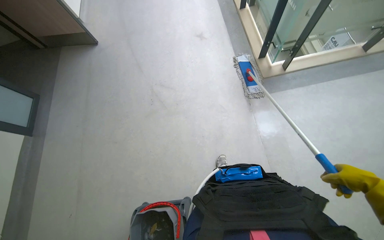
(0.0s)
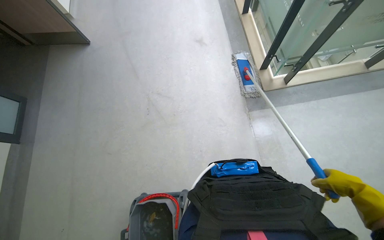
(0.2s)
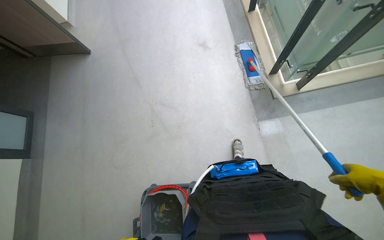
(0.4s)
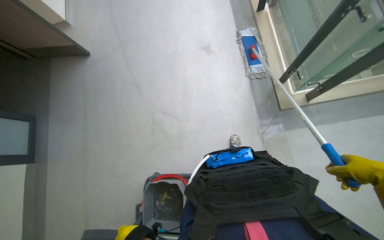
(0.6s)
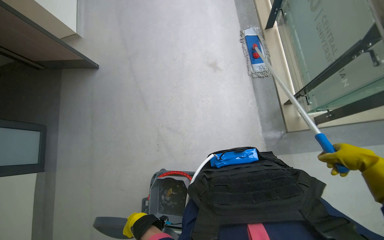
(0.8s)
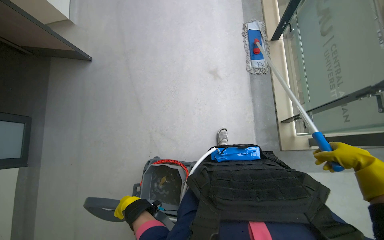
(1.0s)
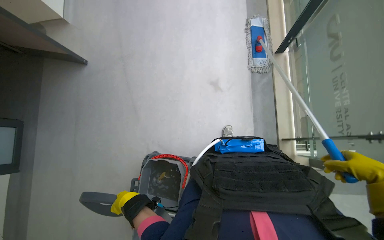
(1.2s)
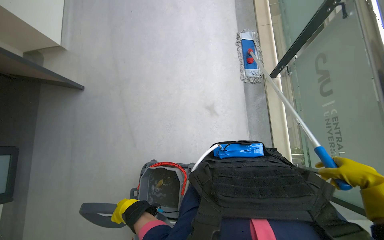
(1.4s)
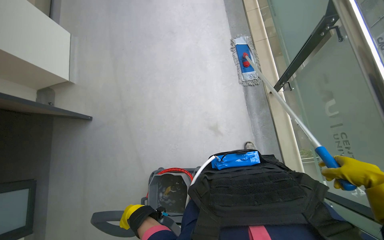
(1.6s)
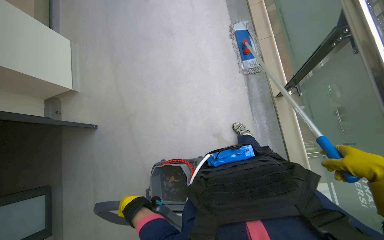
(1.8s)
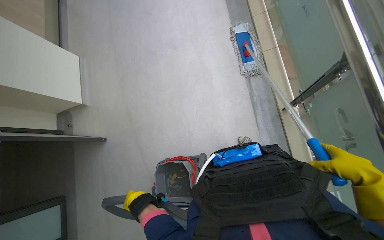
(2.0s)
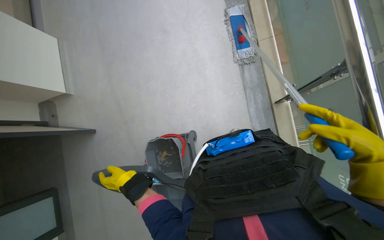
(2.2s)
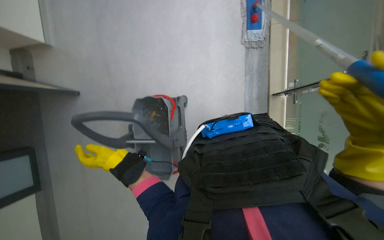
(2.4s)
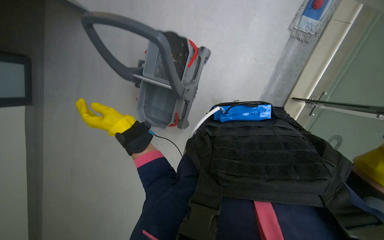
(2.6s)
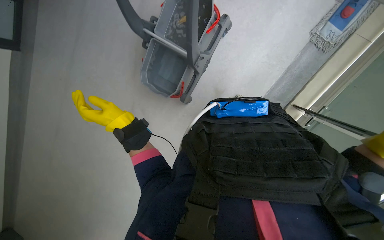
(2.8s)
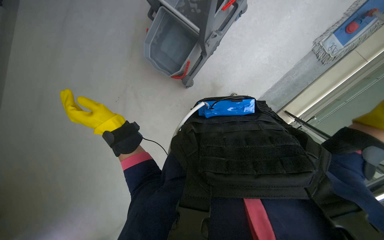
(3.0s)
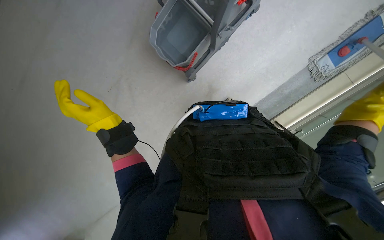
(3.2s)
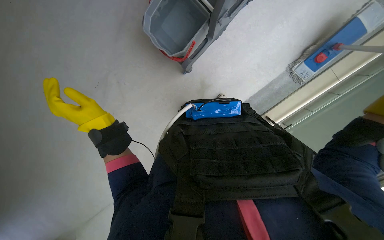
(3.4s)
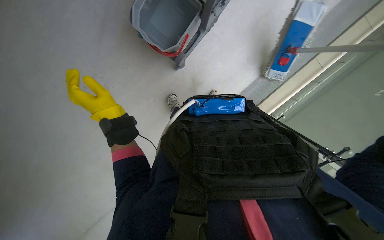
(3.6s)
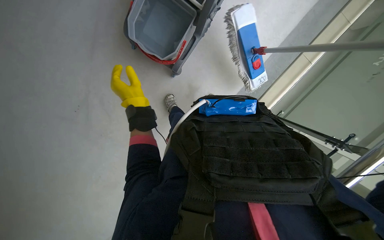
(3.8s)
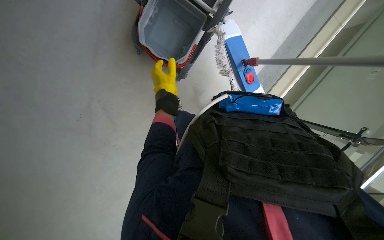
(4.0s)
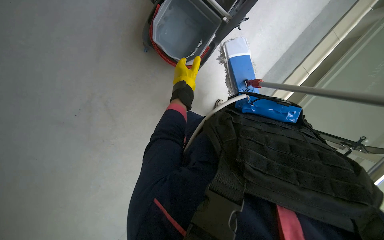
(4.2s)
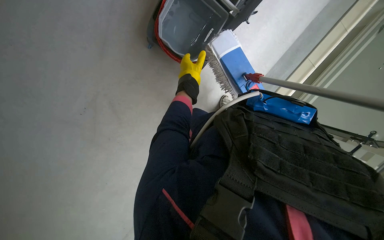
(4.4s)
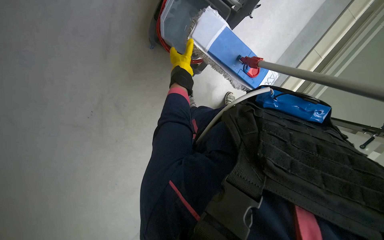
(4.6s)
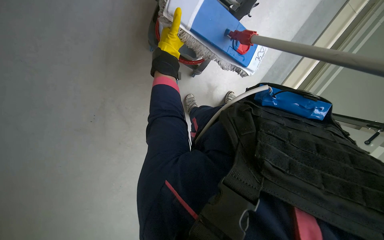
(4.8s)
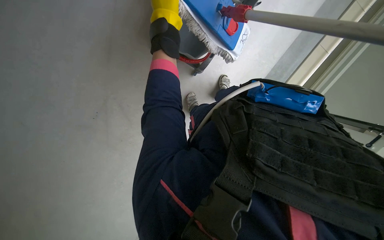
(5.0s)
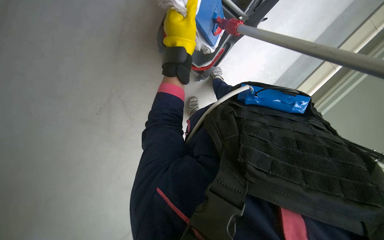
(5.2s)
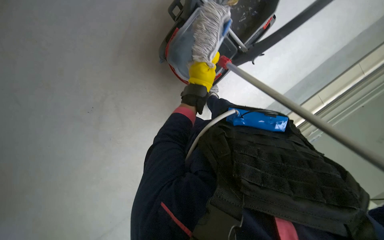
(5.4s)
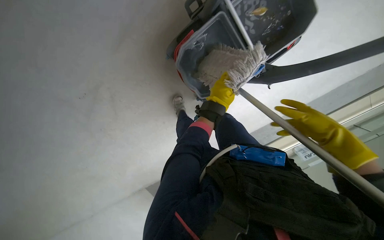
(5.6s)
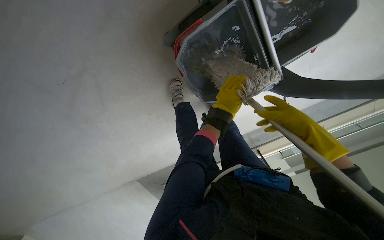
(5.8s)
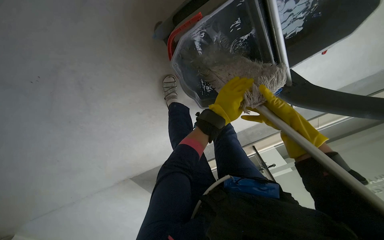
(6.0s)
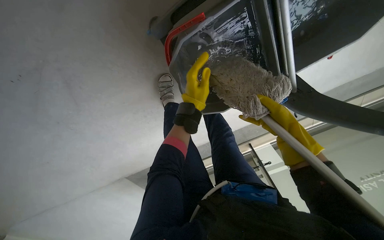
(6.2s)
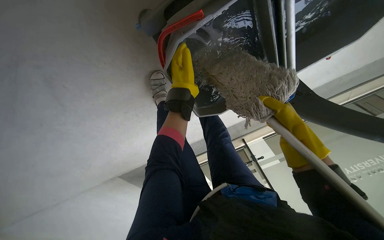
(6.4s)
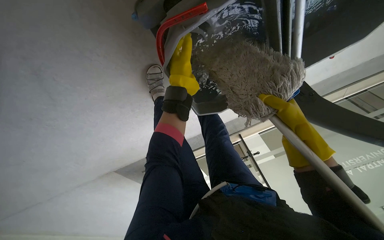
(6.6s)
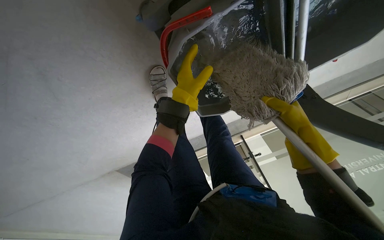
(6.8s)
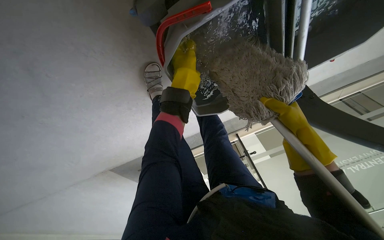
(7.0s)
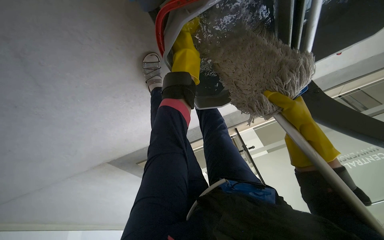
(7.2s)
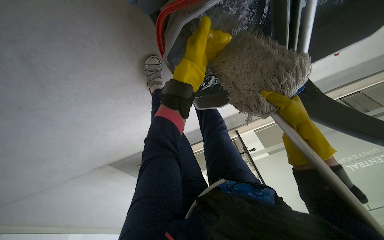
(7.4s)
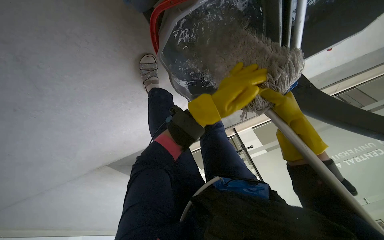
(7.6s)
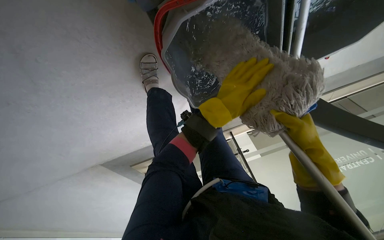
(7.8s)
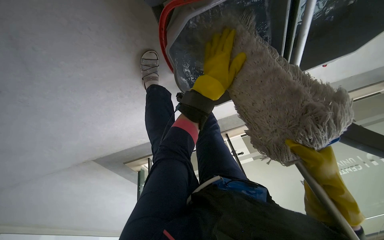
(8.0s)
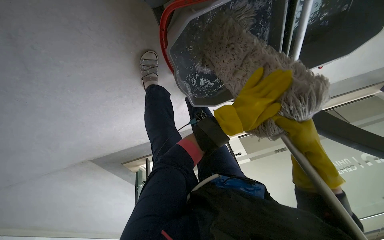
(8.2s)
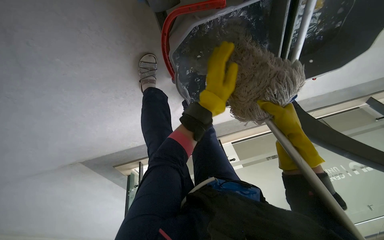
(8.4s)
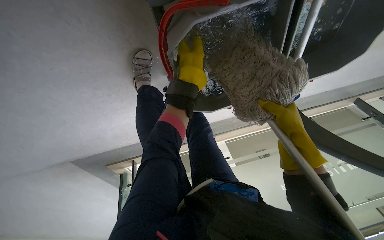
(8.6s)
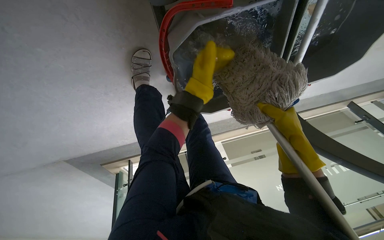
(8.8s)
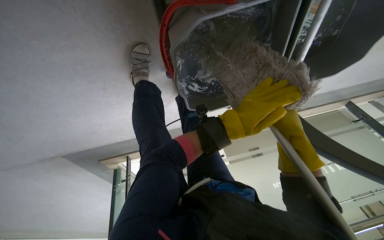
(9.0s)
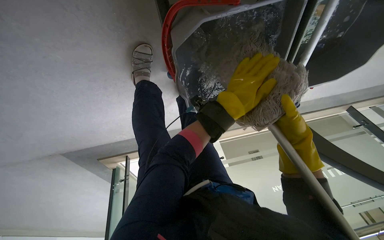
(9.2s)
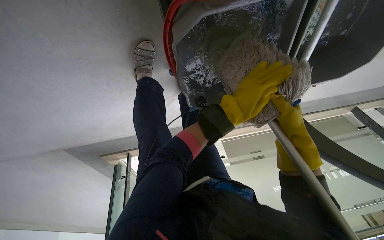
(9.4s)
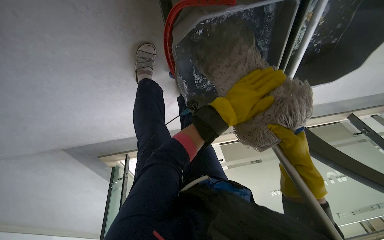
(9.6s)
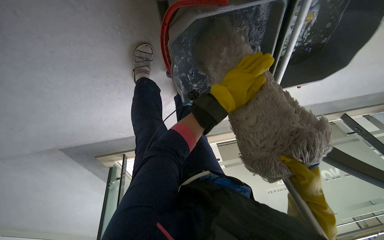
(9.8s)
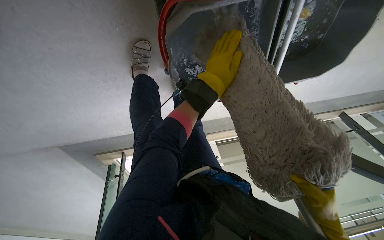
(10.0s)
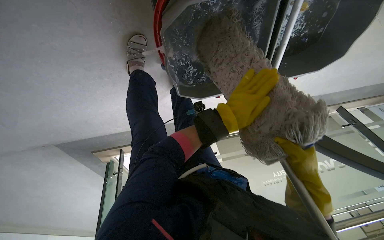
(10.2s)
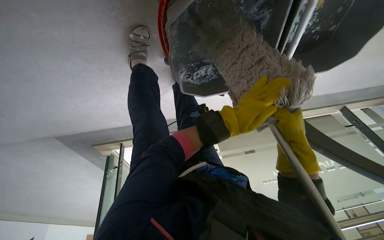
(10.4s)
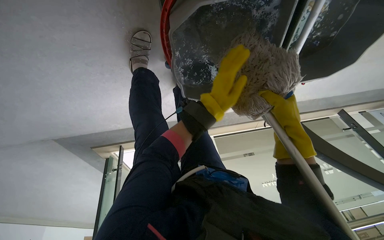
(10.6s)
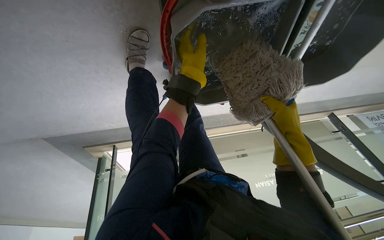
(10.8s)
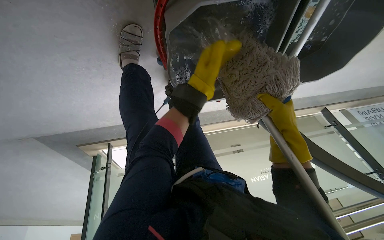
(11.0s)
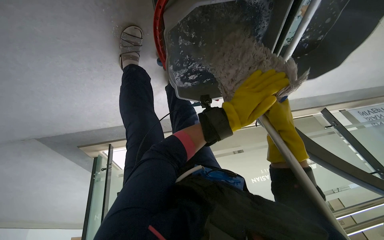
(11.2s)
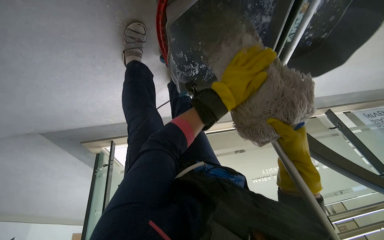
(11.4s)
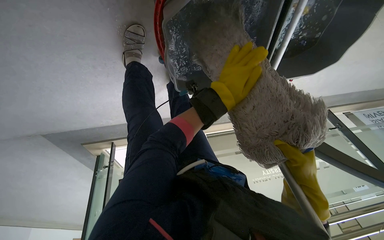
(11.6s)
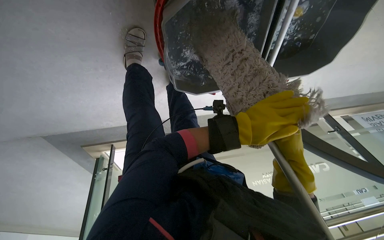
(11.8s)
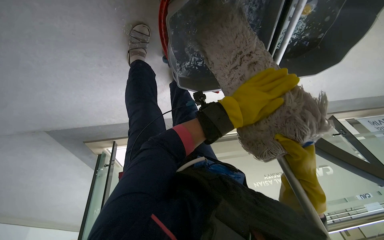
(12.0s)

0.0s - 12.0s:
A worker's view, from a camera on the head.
Job: mopping floor.
The whole recording: Mopping hallway floor. The worker mops the hallway floor, periodically wringing the mop in the bucket.
0.0s - 1.6s: The camera is carried about 1.5 m.
3.0s - 4.4s: Everything in view rotates about 25 degrees clockwise. The left hand moves up the picture, some 10 cm.
4.4s - 6.0s: The view tips upward by roughly 25 degrees.
6.0s - 7.6s: The left hand reaches some 15 cm up the picture, then returns.
7.6s - 9.0s: The left hand moves approximately 20 cm up the picture and comes back.
9.0s - 10.4s: The left hand travels up the picture and back again, some 15 cm each way. The right hand reaches some 20 cm down the picture, then returns.
10.4s - 12.0s: The left hand moves up and down the picture over roughly 20 cm, changing direction 2 times. Meanwhile the right hand heads down the picture, covering some 10 cm.

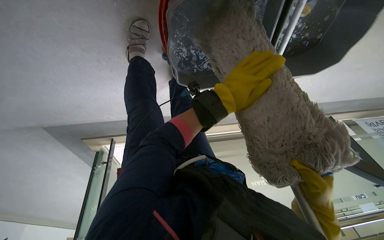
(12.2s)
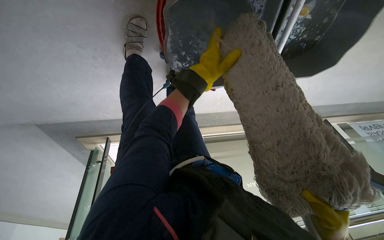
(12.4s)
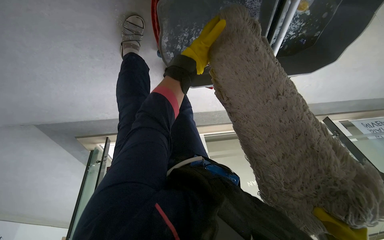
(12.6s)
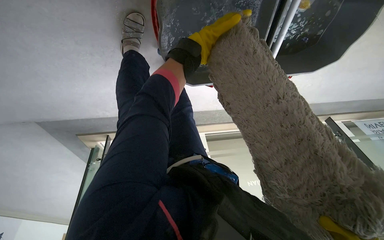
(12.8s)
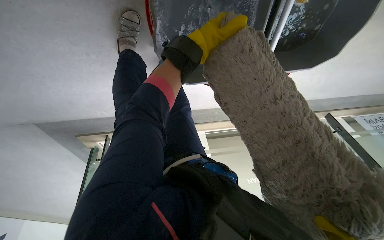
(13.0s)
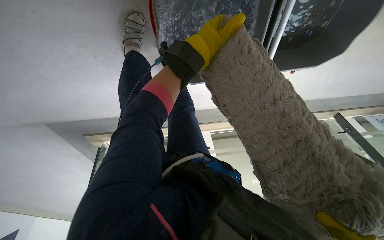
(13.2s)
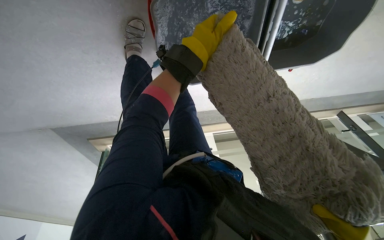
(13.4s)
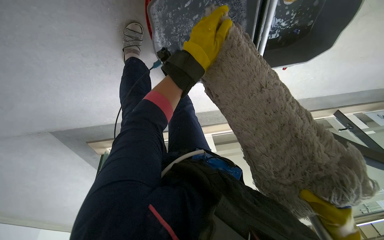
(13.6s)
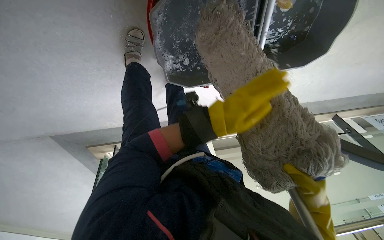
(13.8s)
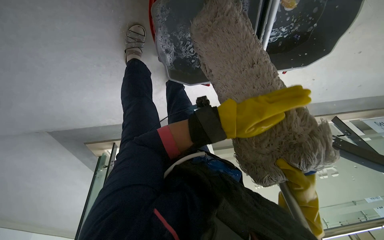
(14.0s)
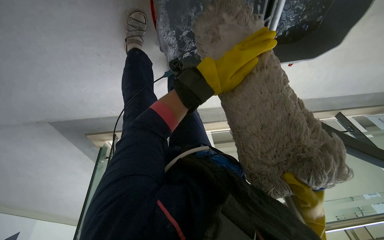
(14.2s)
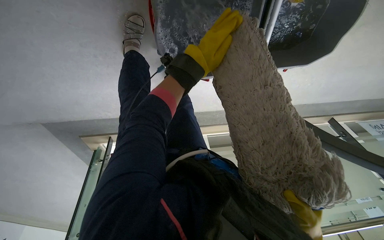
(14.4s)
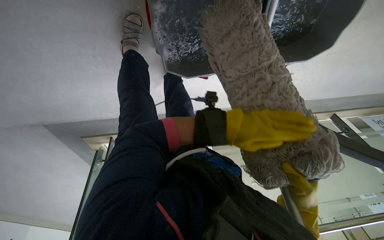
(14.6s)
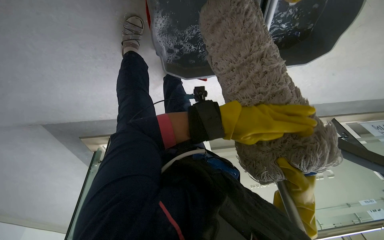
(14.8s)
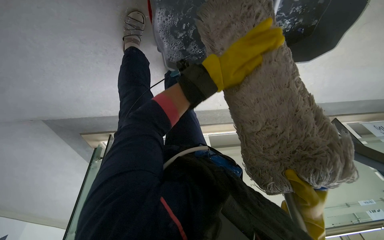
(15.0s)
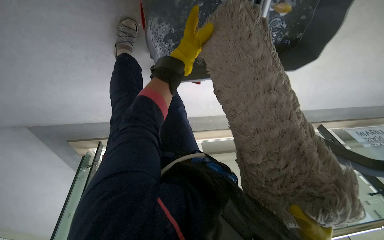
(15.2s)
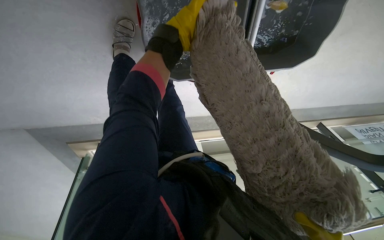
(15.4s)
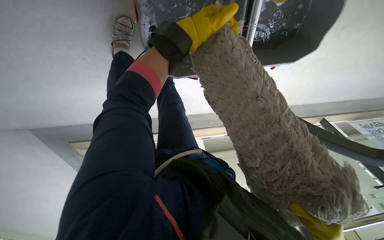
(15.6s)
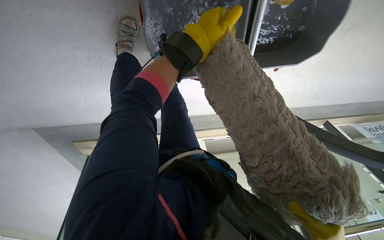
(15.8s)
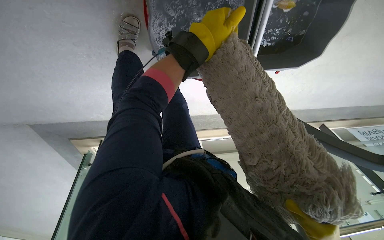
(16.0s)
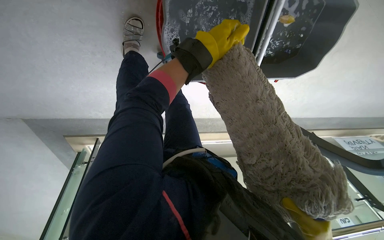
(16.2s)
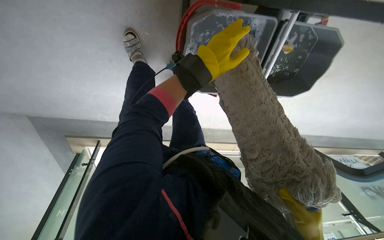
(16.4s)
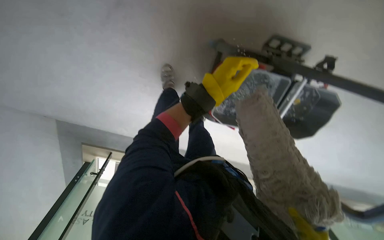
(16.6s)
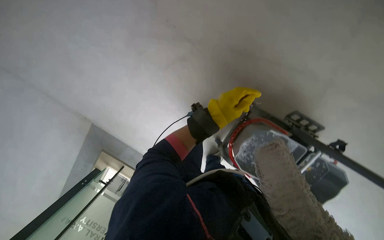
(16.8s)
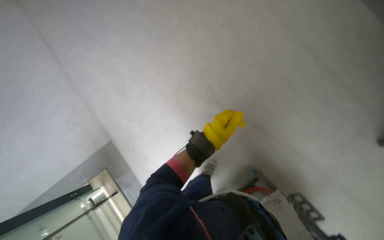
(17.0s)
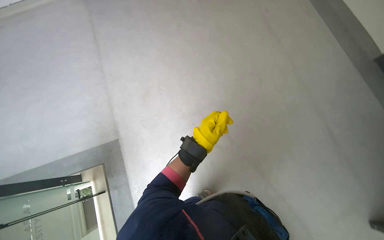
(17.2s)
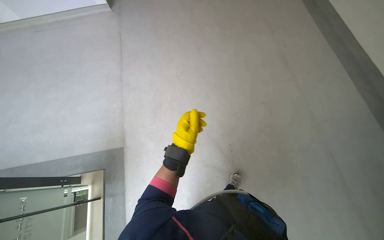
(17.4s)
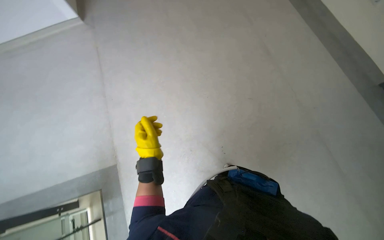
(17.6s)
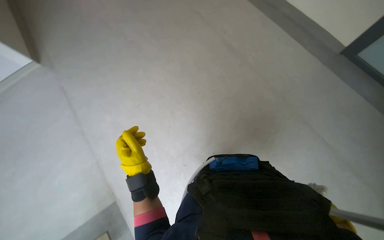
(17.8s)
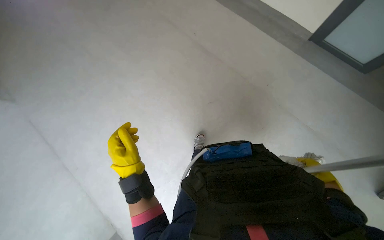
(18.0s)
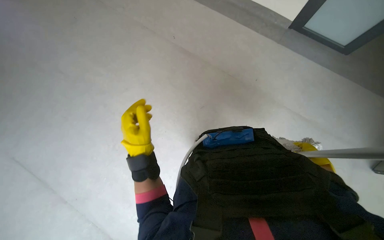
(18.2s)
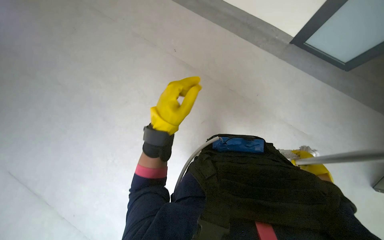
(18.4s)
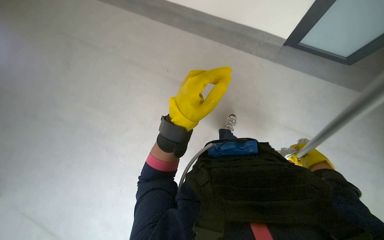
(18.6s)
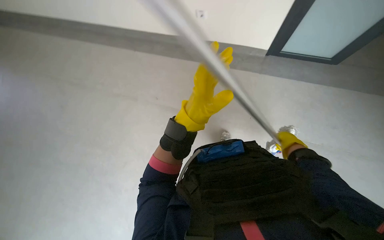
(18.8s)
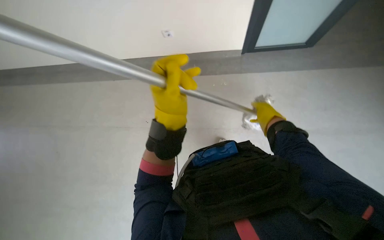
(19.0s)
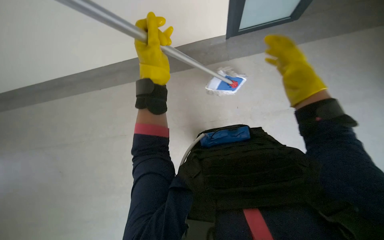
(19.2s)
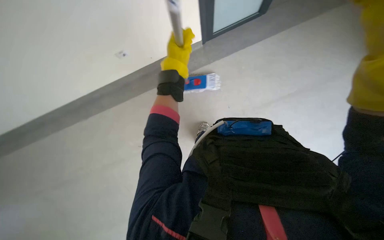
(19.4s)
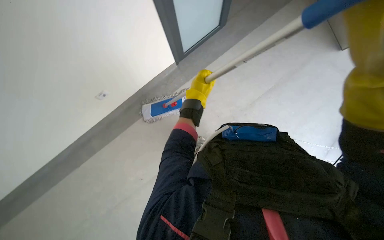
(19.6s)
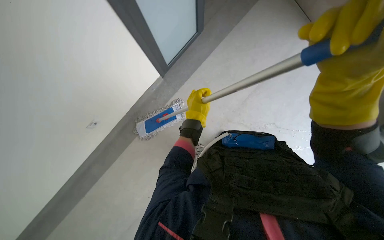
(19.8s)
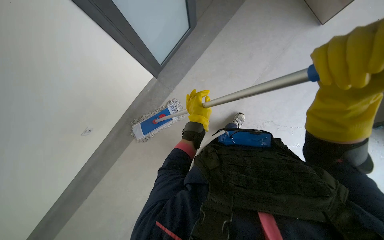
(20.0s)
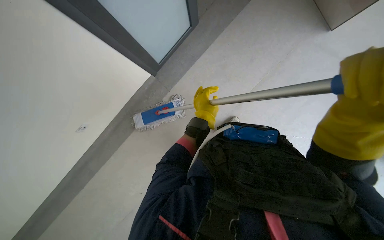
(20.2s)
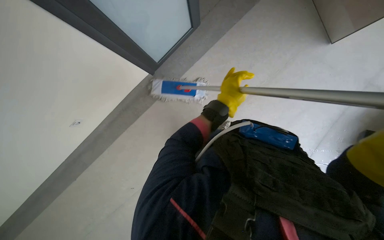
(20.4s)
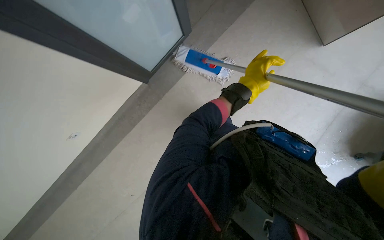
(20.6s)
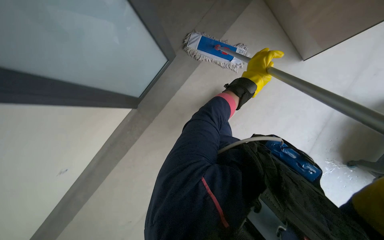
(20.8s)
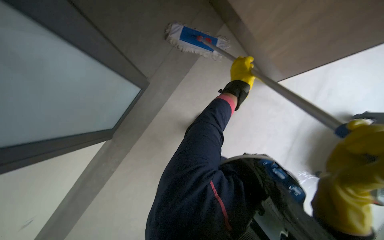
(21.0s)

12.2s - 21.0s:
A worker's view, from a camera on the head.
Job: mopping floor.
The whole recording: Mopping hallway floor. The worker mops the hallway floor, periodically wringing the mop in the bucket.
13.6s - 15.2s: The left hand swings nearer and farther, some 1 m each way, with 2 reversals.
15.2s - 16.6s: The view tilts about 15 degrees upward.
16.6s - 18.0s: The camera pitches upward, by approximately 75 degrees. Everything in view rotates approximately 40 degrees clockwise.
18.0s - 19.6s: The left hand heads farther from the camera, up the picture and to the right, covering roughly 40 cm.
19.6s - 21.0s: The left hand goes roughly 10 cm to the right.
